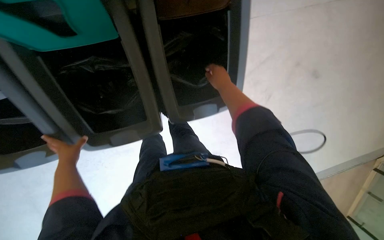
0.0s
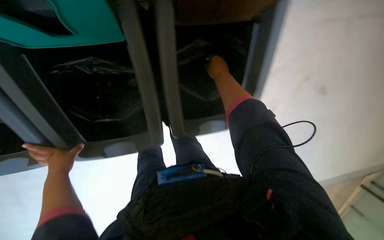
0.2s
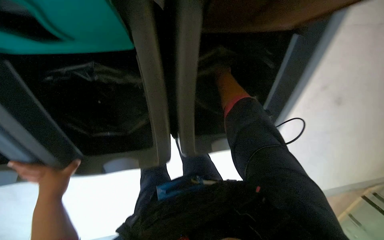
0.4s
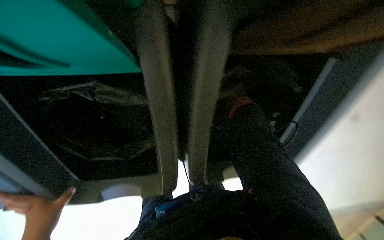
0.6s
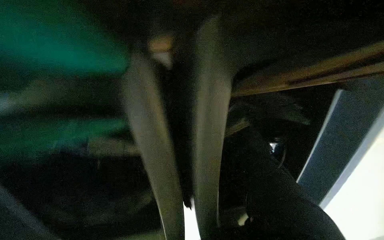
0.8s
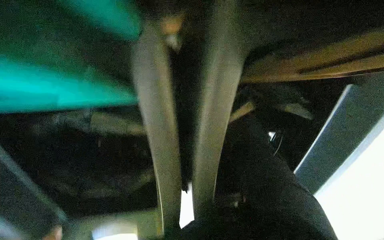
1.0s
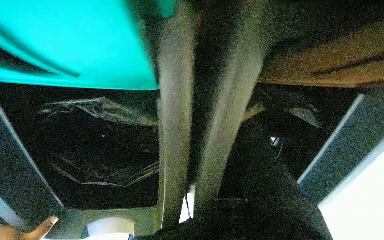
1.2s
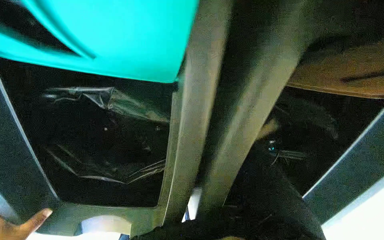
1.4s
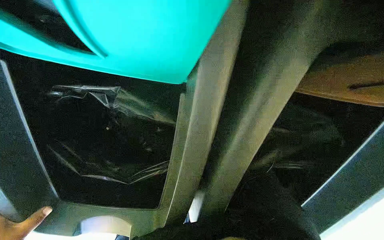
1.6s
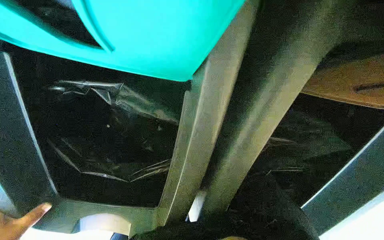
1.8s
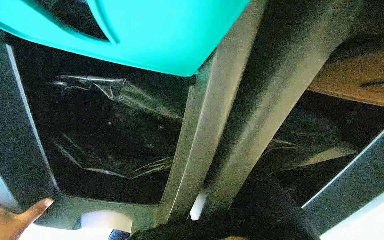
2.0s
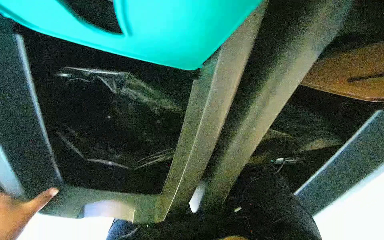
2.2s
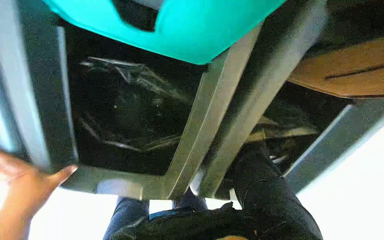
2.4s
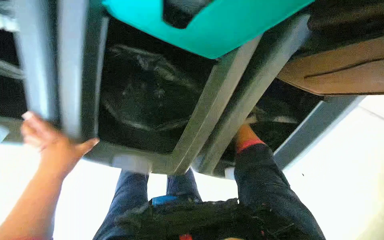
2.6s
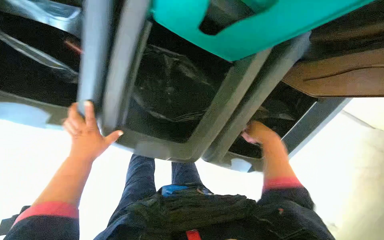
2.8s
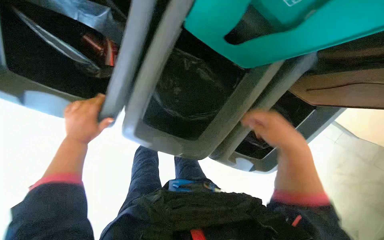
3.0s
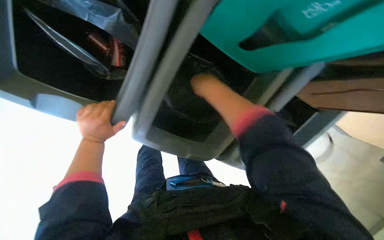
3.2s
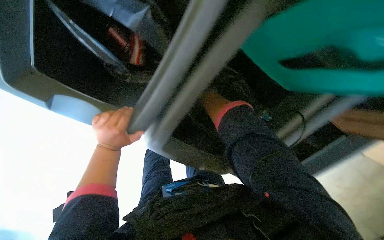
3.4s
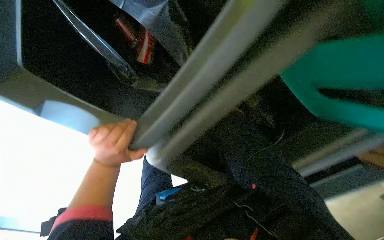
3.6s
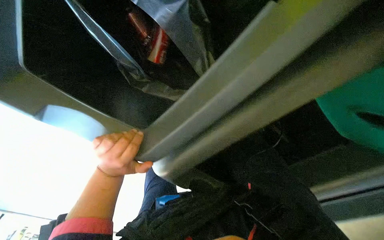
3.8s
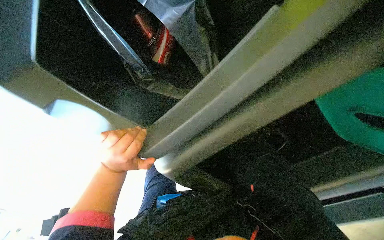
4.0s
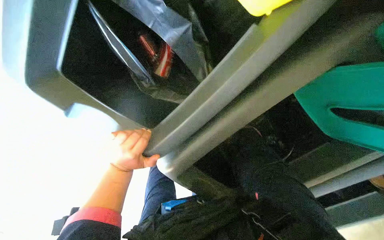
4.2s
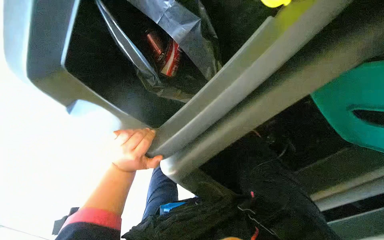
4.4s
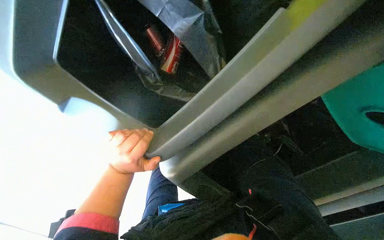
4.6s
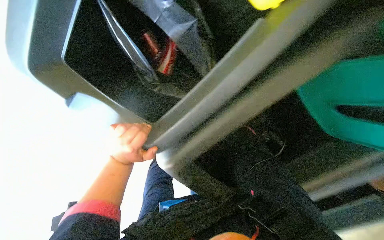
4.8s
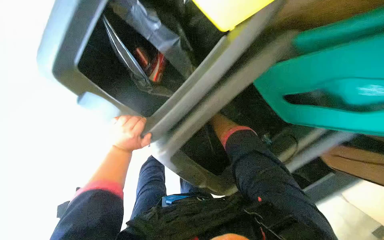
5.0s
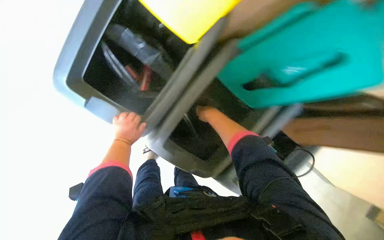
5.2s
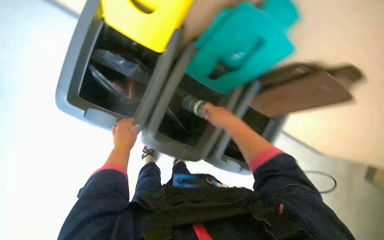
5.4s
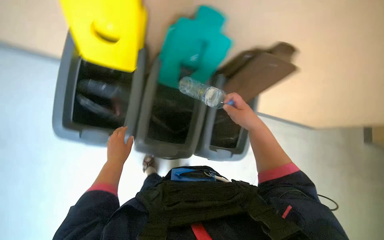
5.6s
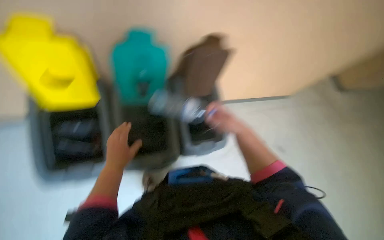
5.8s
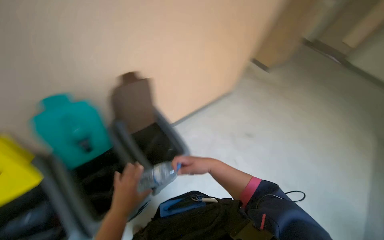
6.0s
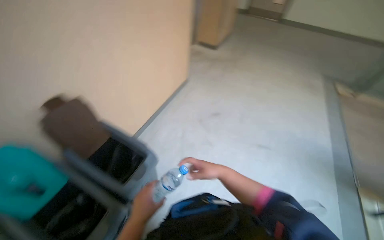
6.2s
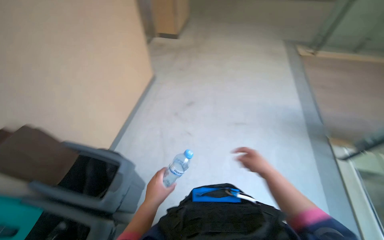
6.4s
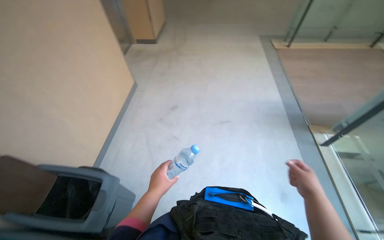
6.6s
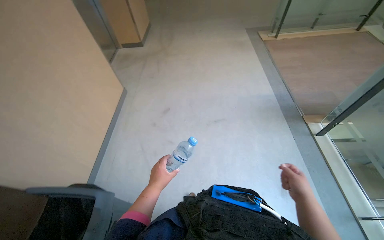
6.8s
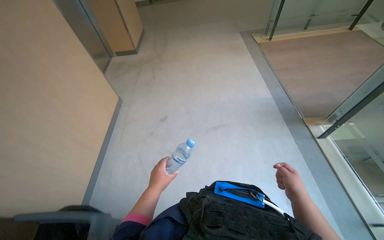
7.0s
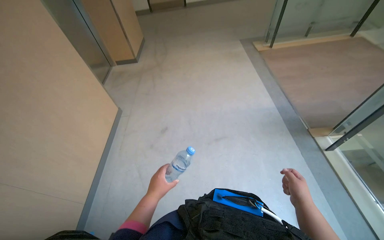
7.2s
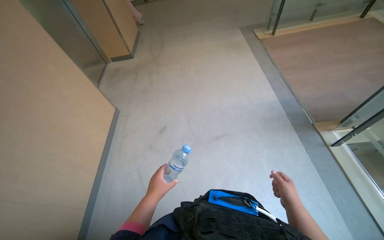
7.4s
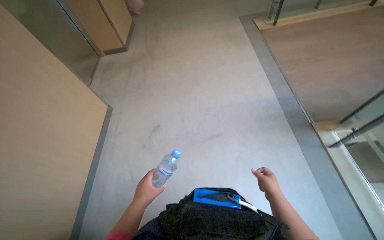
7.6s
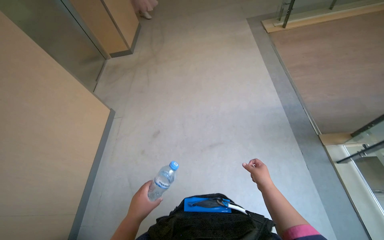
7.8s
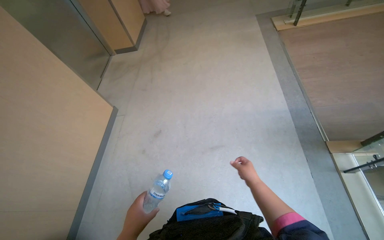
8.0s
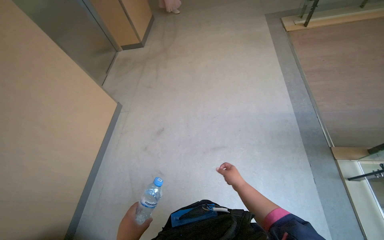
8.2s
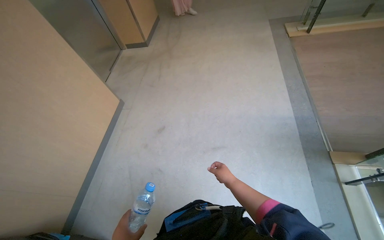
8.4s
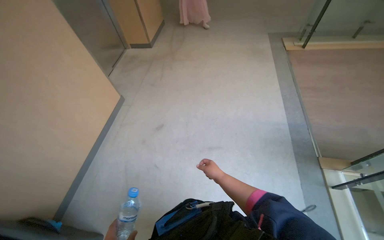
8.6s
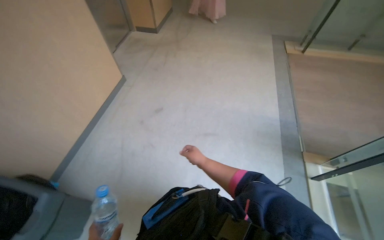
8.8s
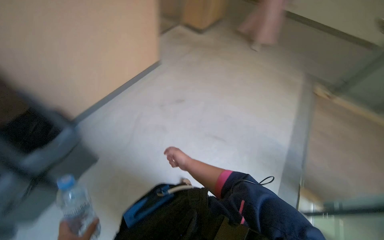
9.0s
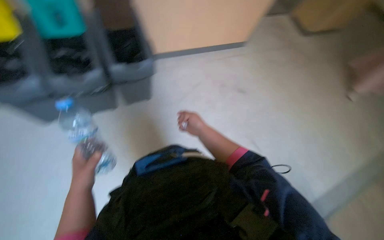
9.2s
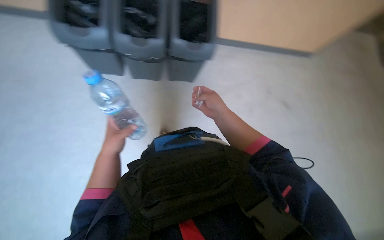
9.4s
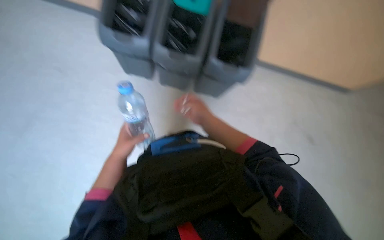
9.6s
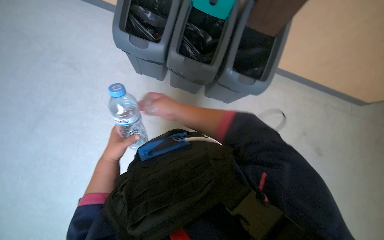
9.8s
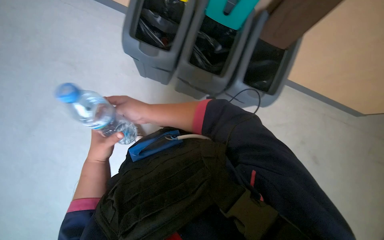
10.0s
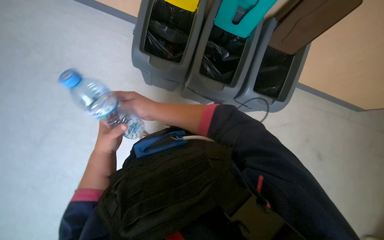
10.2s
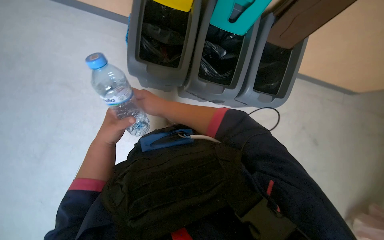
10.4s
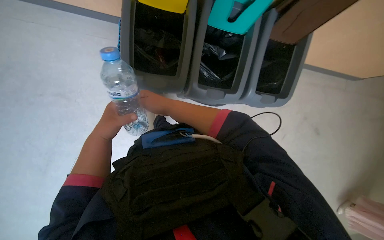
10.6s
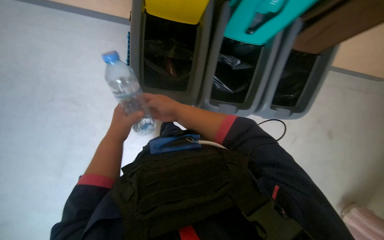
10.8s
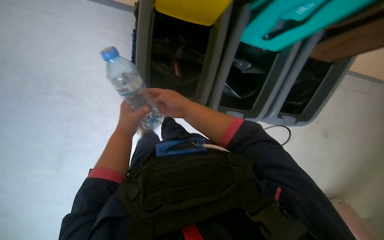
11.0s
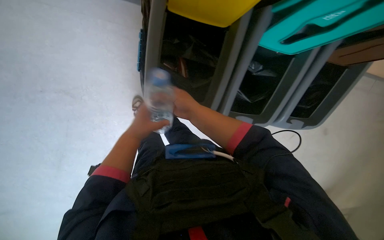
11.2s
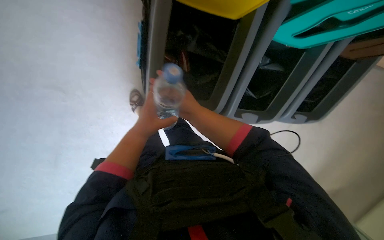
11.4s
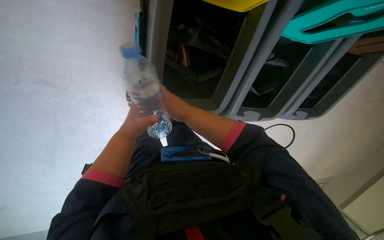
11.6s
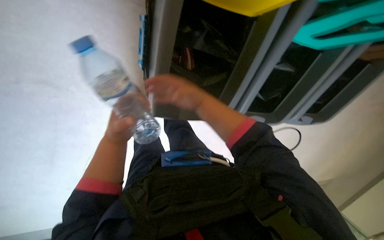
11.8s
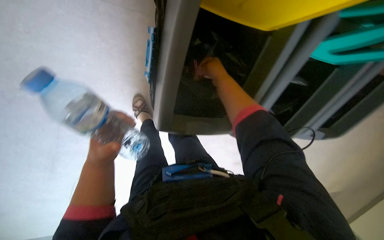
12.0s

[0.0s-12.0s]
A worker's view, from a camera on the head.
Job: managing trash.
The whole recording: Disposing of trash and recycling. The worker sorts bottles and cans into recycling bins and picks up items from the floor.
4.4s to 6.0s: The head travels roughly 60 cm. The head rotates roughly 60 degrees to the right. The view tilts approximately 25 degrees upward.
6.0s to 7.6s: The scene turns some 30 degrees counterclockwise in the picture.
7.6s to 9.0s: The scene turns approximately 40 degrees clockwise in the picture.
10.4s to 12.0s: The right hand goes approximately 30 cm farther from the camera and up the picture.

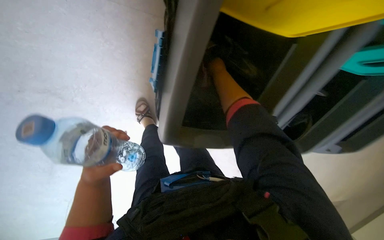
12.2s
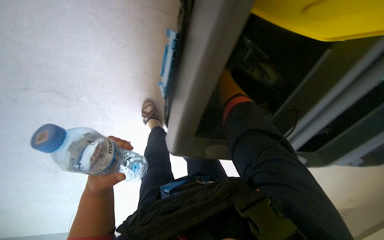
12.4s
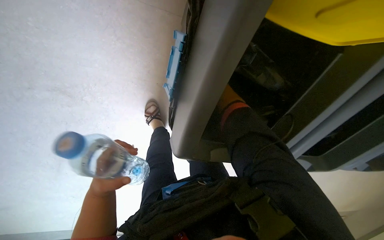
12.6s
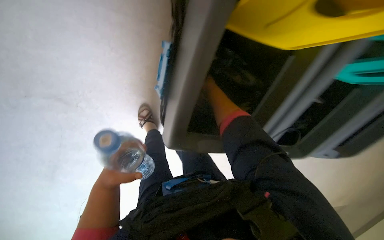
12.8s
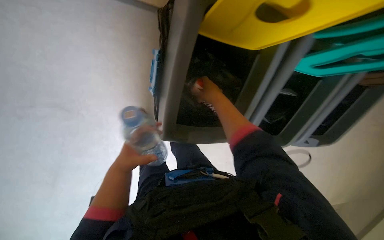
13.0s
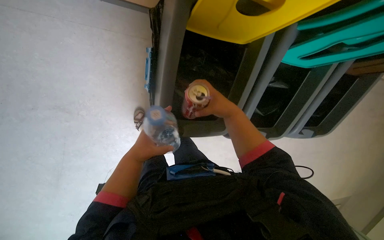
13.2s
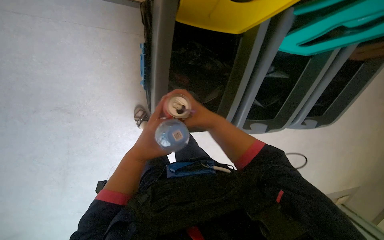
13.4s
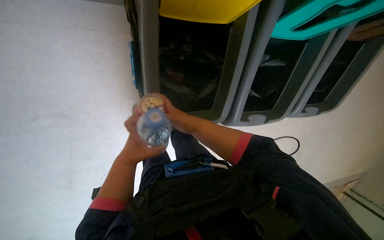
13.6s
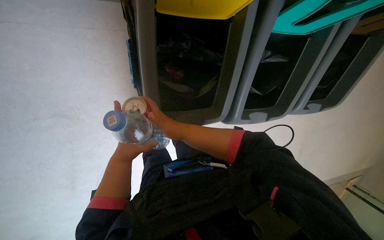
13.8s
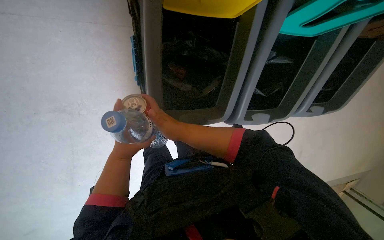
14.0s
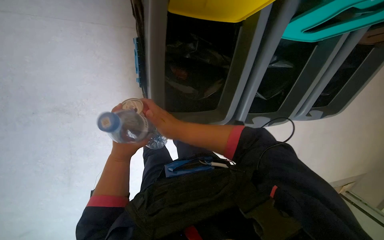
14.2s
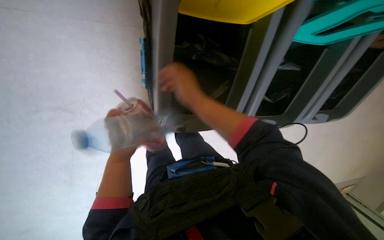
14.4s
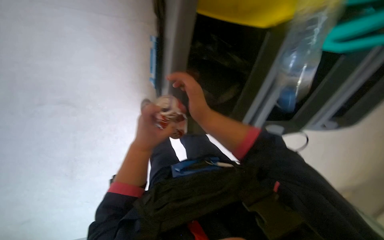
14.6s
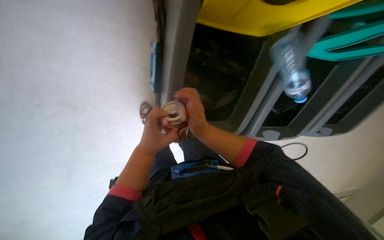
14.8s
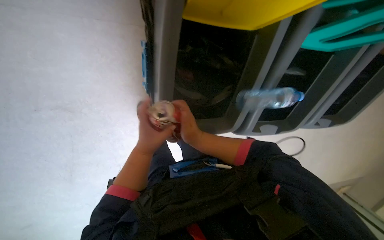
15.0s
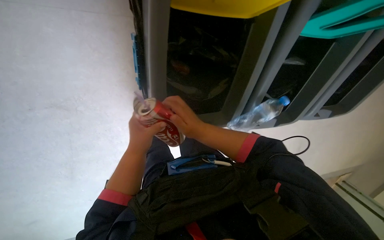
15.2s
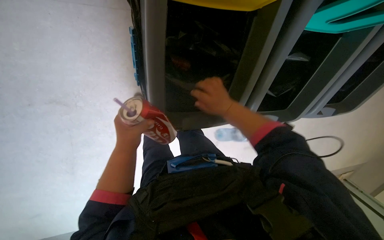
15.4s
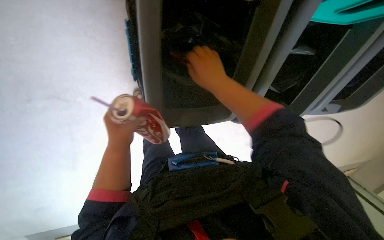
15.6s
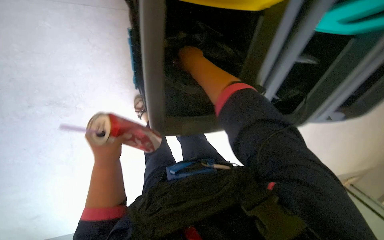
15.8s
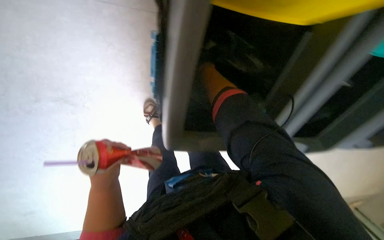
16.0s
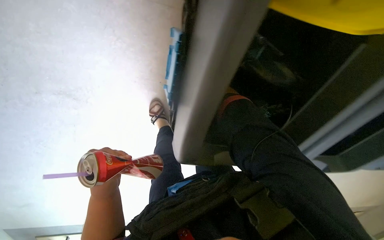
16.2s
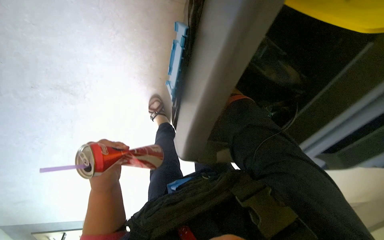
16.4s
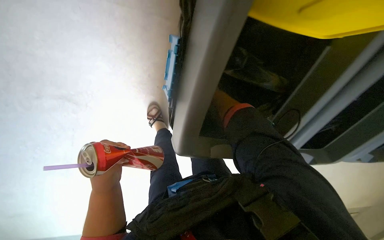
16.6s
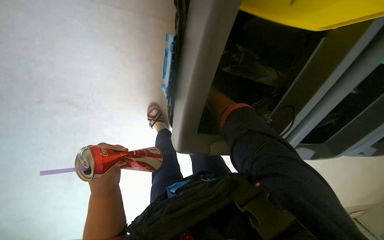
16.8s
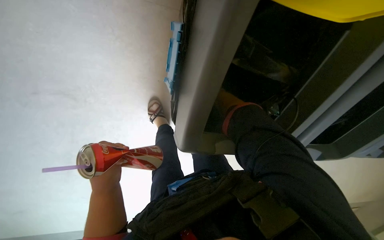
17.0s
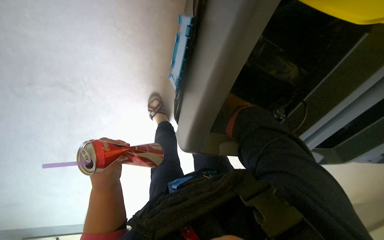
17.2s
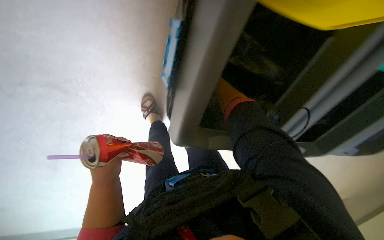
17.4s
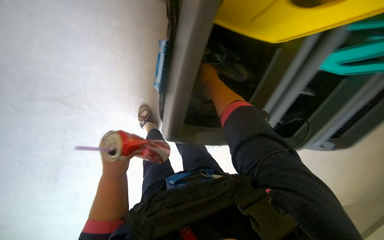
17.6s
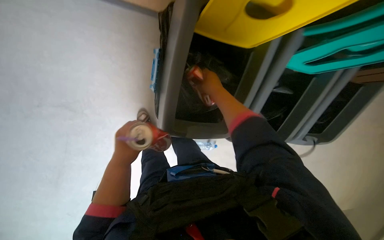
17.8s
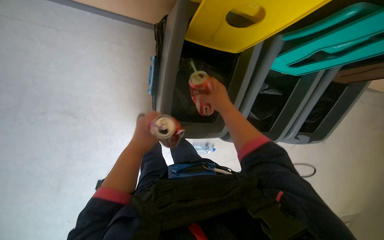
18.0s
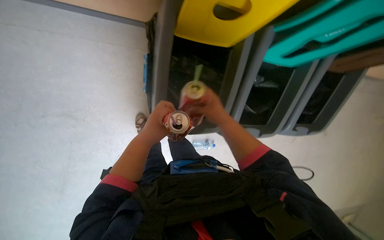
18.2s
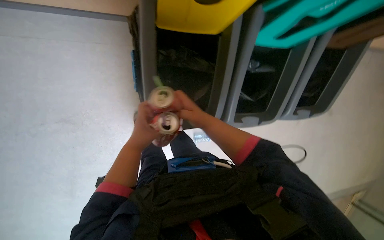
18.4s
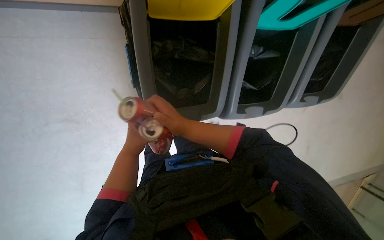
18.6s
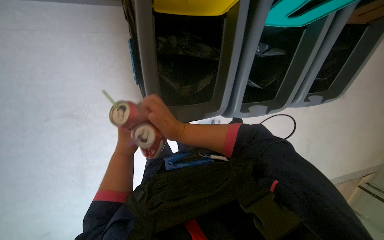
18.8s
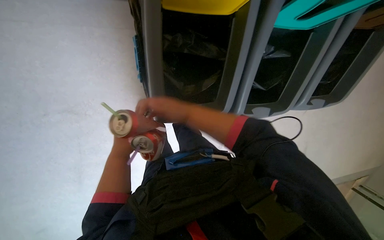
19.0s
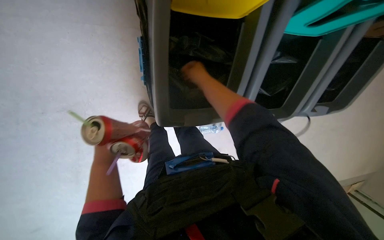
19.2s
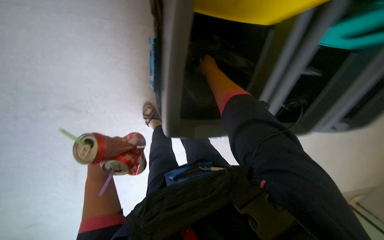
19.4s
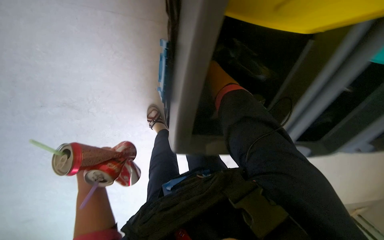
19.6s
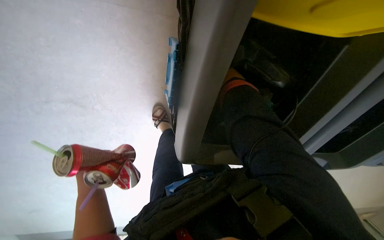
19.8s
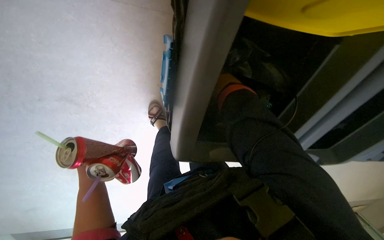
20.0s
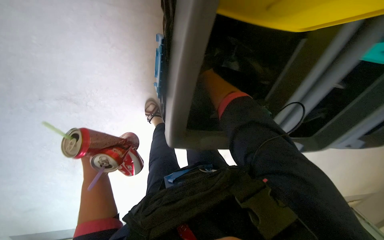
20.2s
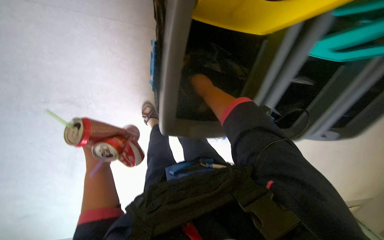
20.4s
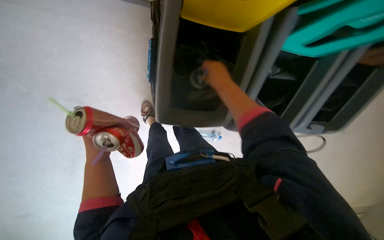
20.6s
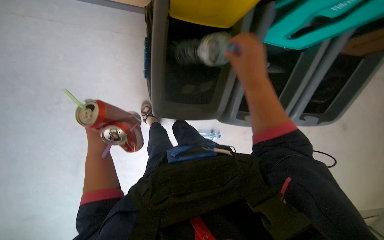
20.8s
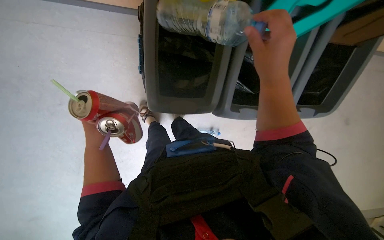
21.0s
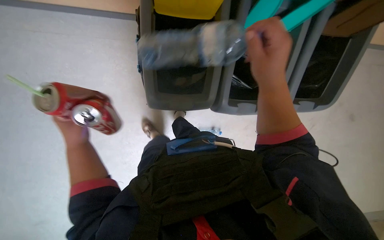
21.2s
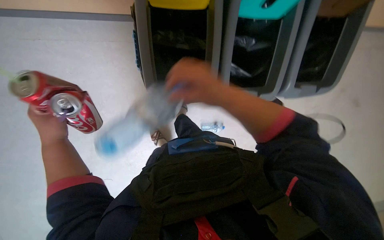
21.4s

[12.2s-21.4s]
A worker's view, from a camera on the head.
Job: managing trash.
The whole recording: Disposing of trash and recycling. The worker sorts bottles and cans into recycling bins and picks up items from the floor.
12.2s to 13.8s: The right hand moves nearer and farther over some 30 cm, changing direction 2 times.
15.2s to 16.8s: The left hand goes roughly 10 cm down the picture.
16.8s to 18.4s: The left hand moves to the right and up the picture, roughly 20 cm.
18.4s to 19.8s: The left hand shifts roughly 20 cm to the left. The right hand moves farther from the camera and up the picture, approximately 90 cm.
